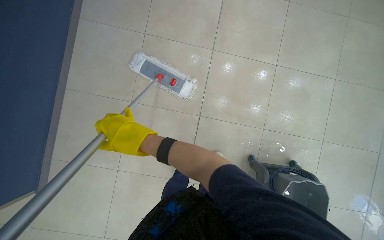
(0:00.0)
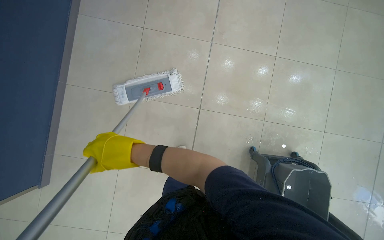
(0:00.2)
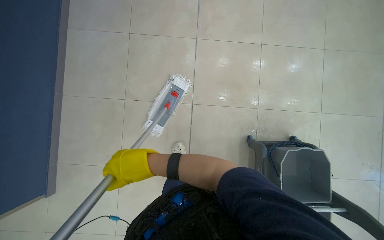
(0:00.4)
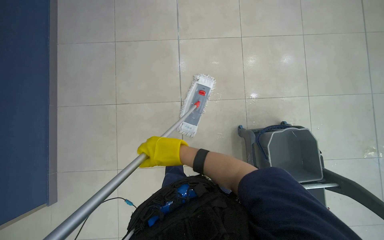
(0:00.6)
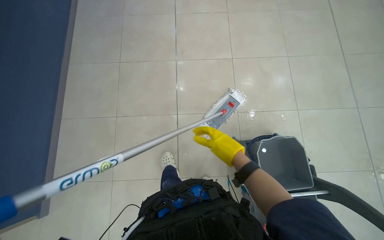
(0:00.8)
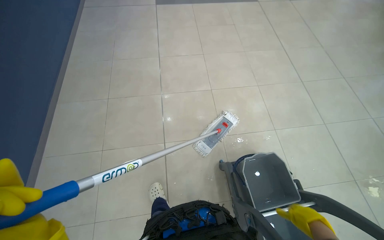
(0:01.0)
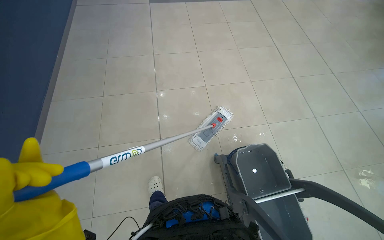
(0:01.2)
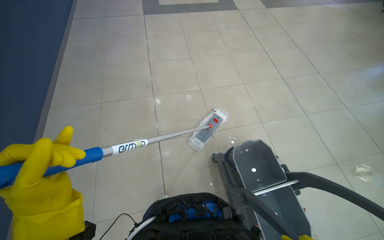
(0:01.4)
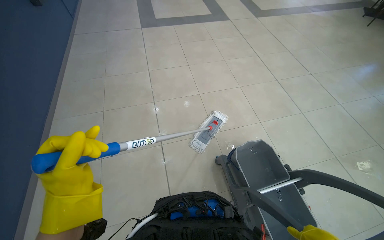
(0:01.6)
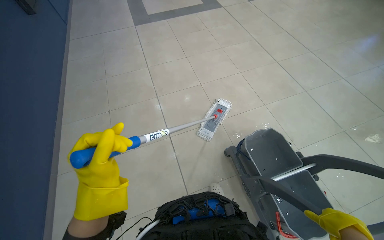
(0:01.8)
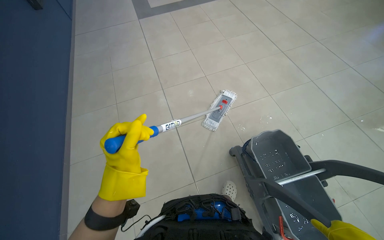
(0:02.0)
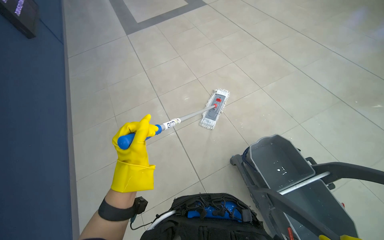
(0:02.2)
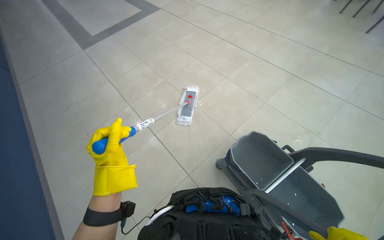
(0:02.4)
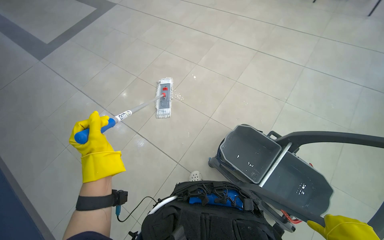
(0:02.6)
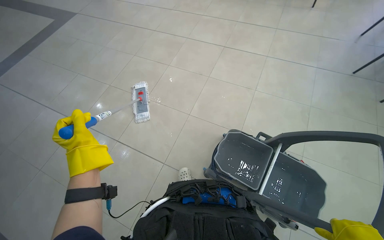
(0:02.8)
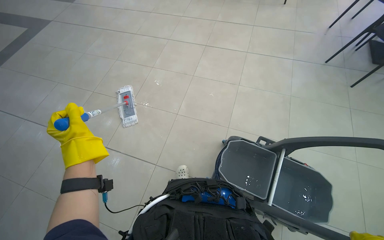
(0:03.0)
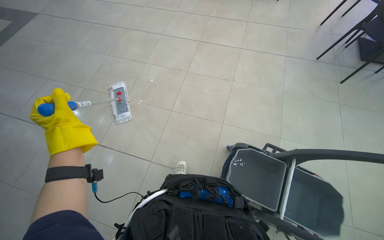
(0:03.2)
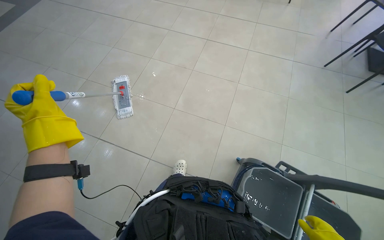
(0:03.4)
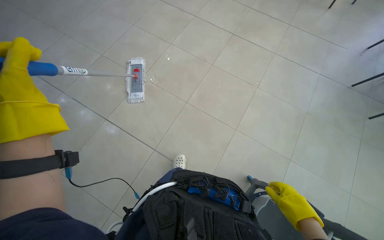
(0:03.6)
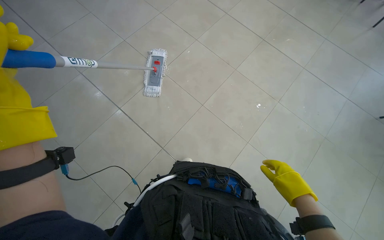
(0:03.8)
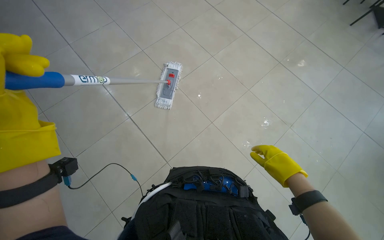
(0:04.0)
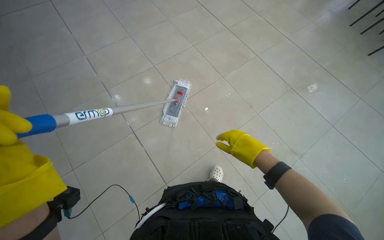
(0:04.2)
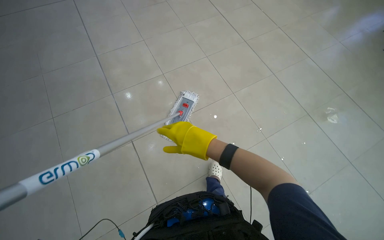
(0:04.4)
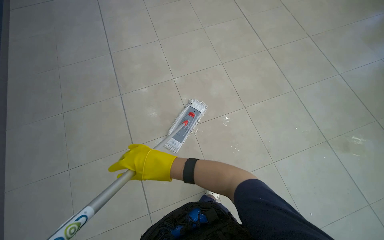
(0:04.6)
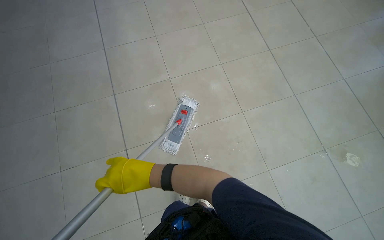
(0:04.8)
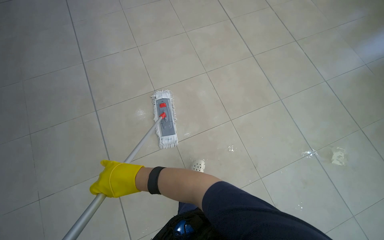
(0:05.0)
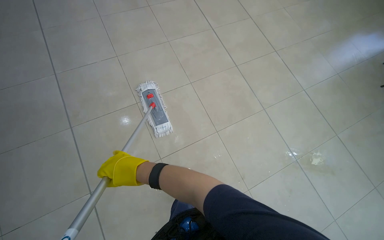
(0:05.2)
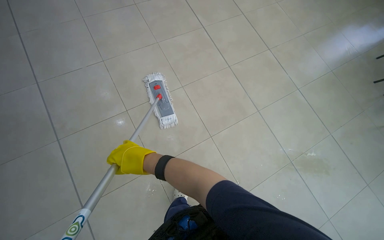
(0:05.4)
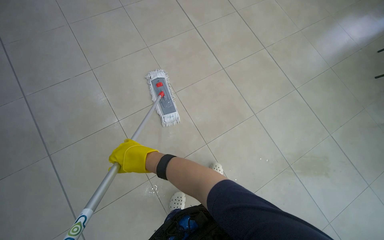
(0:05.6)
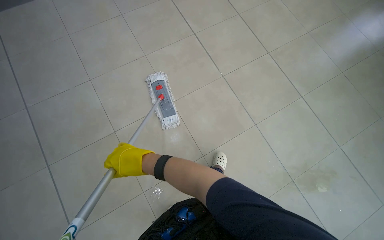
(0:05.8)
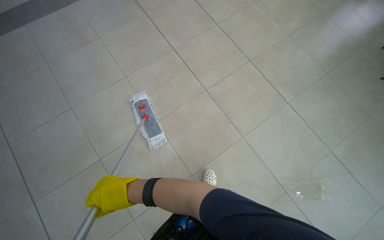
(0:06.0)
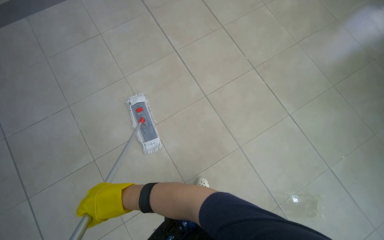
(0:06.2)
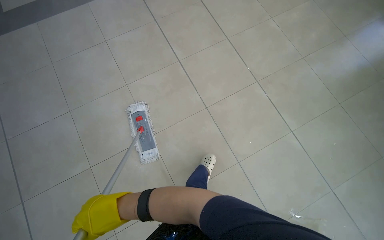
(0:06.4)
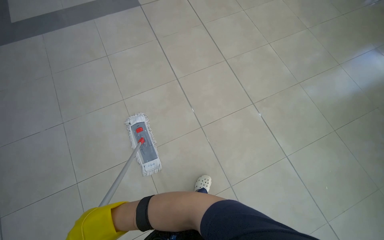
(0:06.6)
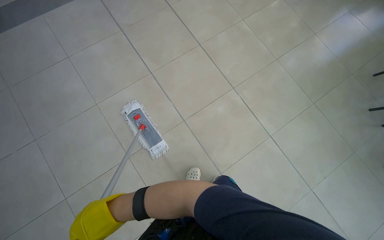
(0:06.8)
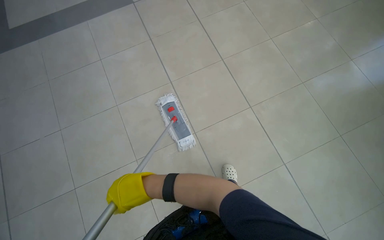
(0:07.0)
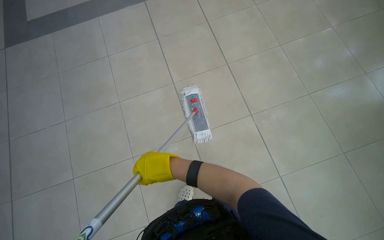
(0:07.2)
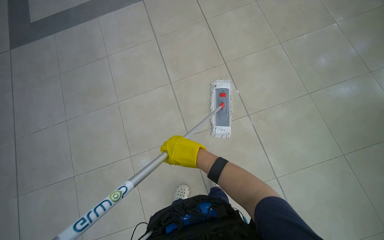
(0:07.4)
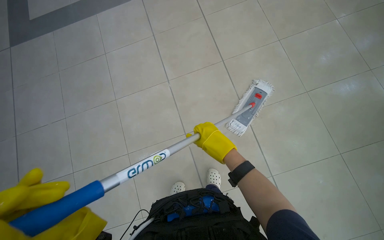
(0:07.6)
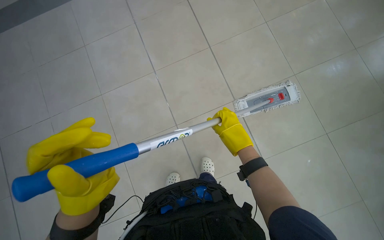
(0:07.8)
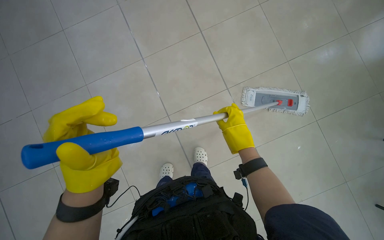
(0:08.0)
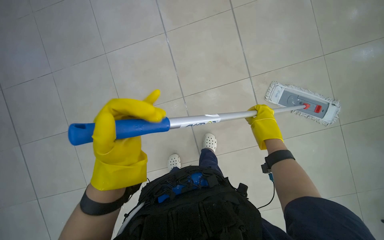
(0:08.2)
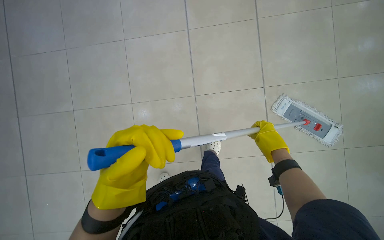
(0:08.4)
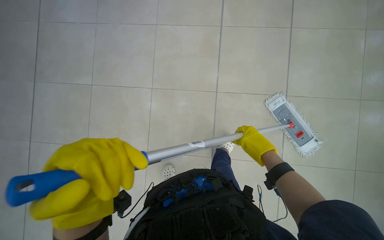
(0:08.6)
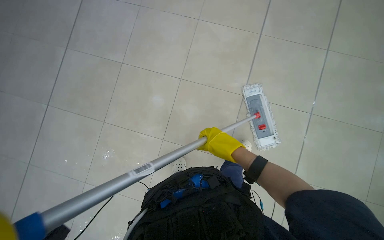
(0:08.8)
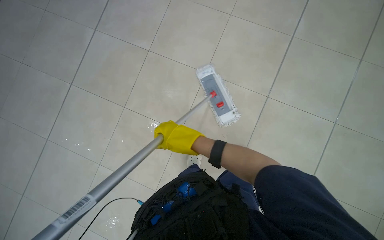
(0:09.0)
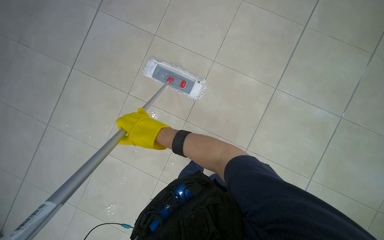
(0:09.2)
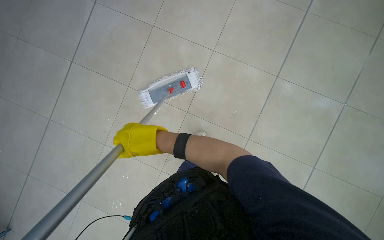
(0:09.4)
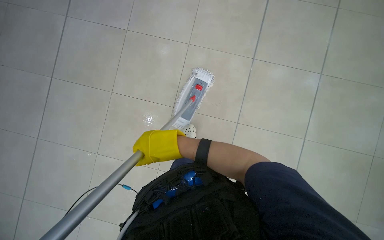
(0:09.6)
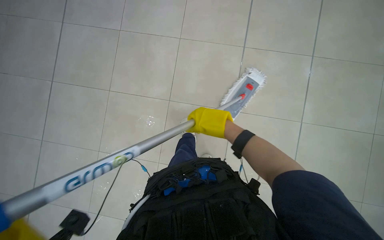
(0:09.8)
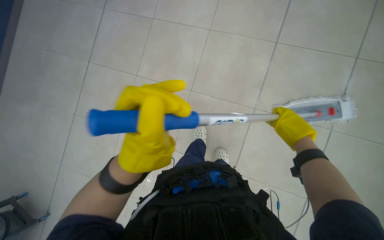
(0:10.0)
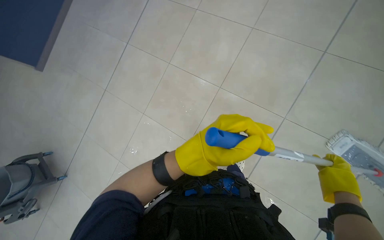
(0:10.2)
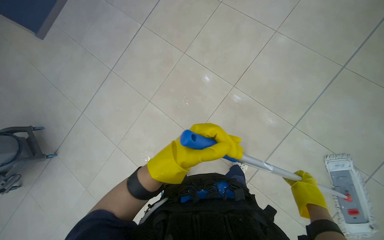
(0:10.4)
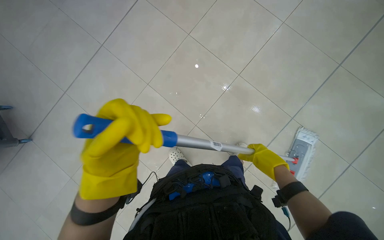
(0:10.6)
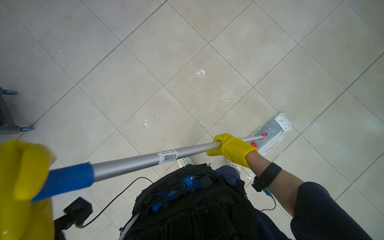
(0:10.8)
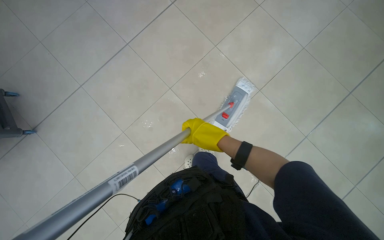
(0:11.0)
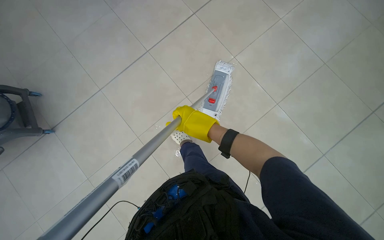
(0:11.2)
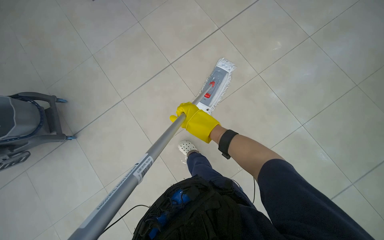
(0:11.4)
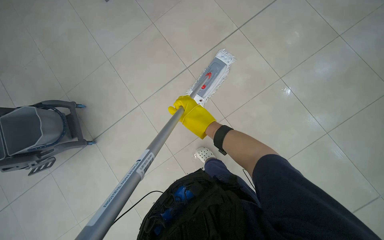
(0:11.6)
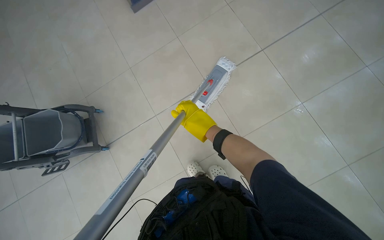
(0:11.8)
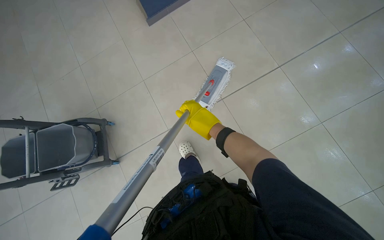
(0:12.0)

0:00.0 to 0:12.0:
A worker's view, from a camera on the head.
Job: mopping floor.
The whole recording: Mopping floor. The worker mops the floor, including inside the elevator, and rinses the mop head in the bucket.
0:00.0 to 0:01.6: The wearer moves roughly 40 cm. The view tilts about 25 degrees upward. The scene rotates counterclockwise by roughly 25 degrees.
0:01.6 to 0:03.0: The head rotates approximately 60 degrees to the right.
0:03.0 to 0:04.4: The camera is carried about 50 cm. The head turns to the left by about 45 degrees.
0:04.4 to 0:06.0: The wearer moves roughly 80 cm.
0:06.0 to 0:07.6: The camera is carried some 50 cm.
0:07.6 to 0:09.0: The wearer looks some 20 degrees further downward. The right hand travels to the right and back again, some 15 cm each way.
0:09.0 to 0:10.4: The wearer looks some 30 degrees further to the left. The view tilts some 15 degrees downward.
0:10.4 to 0:12.0: The wearer moves about 1 m.

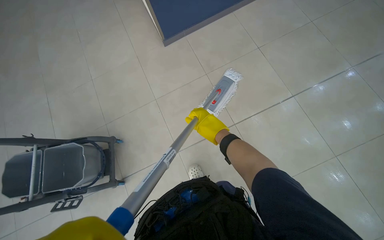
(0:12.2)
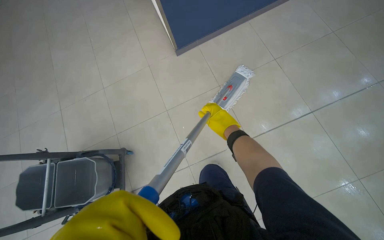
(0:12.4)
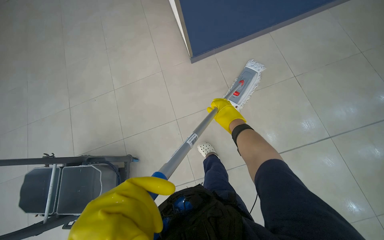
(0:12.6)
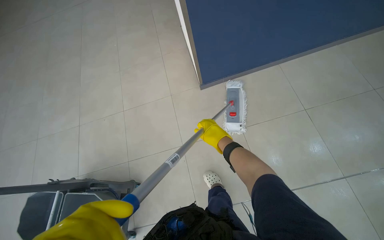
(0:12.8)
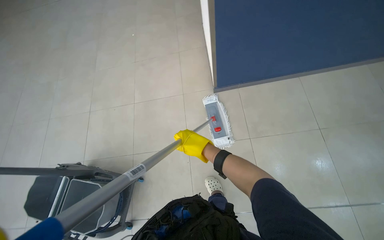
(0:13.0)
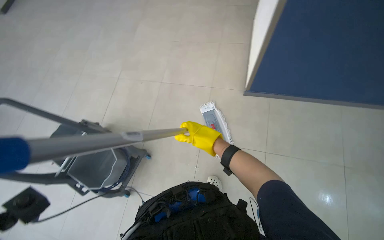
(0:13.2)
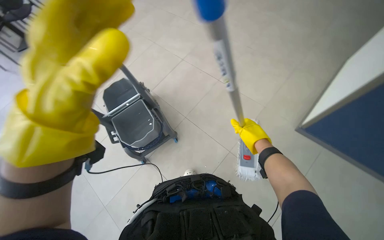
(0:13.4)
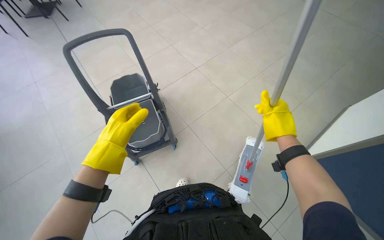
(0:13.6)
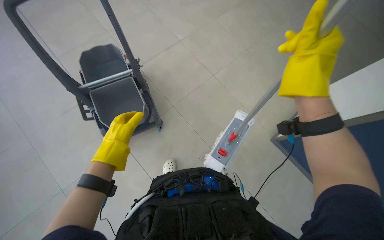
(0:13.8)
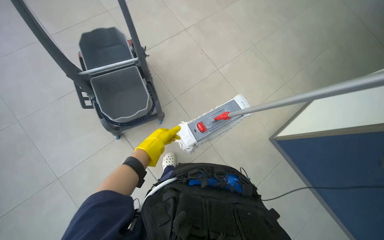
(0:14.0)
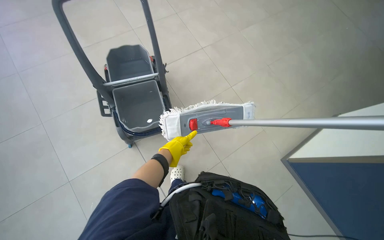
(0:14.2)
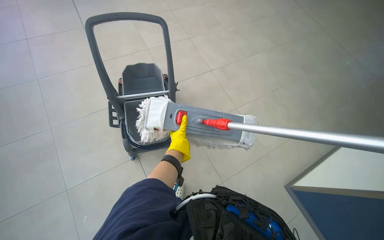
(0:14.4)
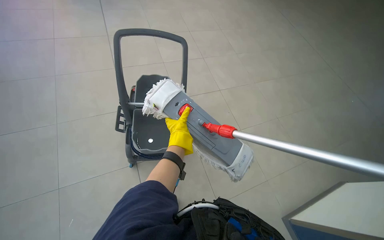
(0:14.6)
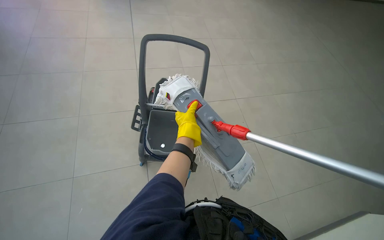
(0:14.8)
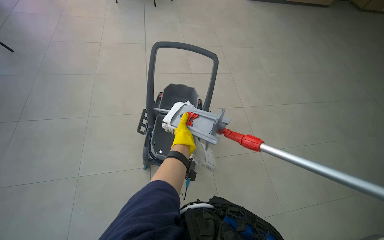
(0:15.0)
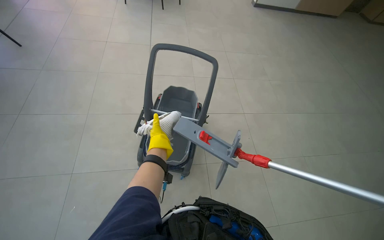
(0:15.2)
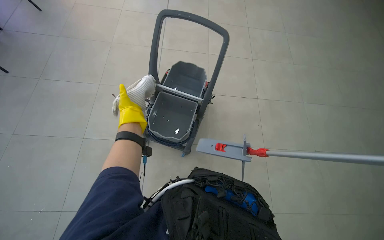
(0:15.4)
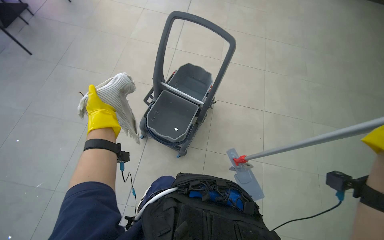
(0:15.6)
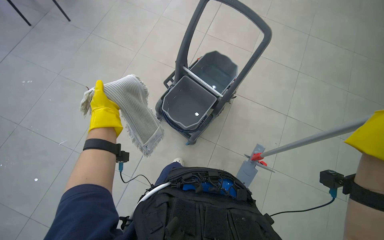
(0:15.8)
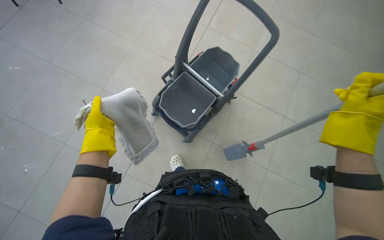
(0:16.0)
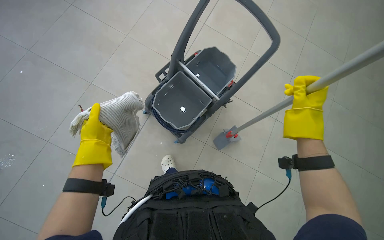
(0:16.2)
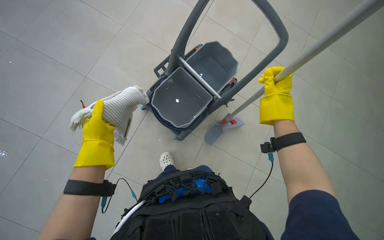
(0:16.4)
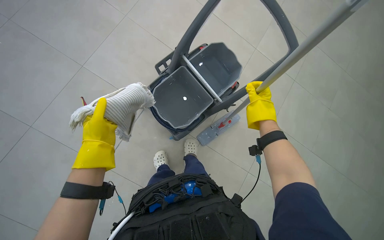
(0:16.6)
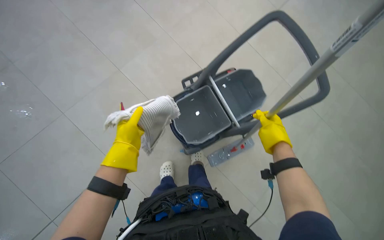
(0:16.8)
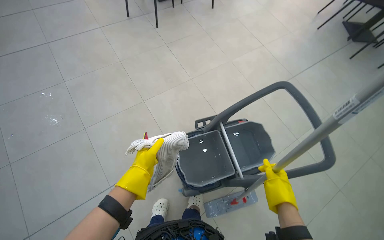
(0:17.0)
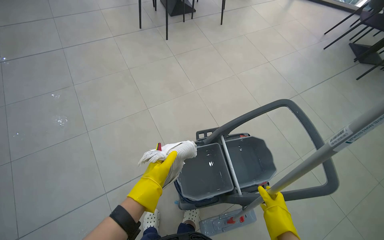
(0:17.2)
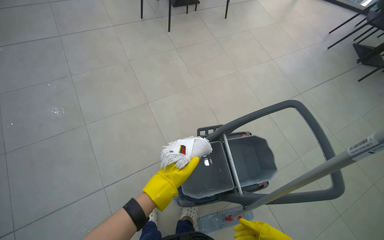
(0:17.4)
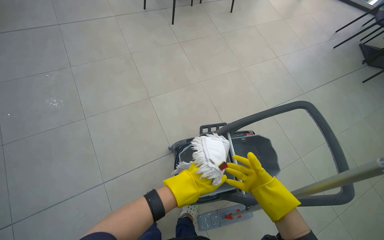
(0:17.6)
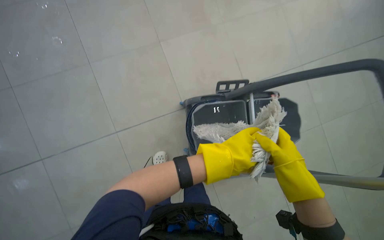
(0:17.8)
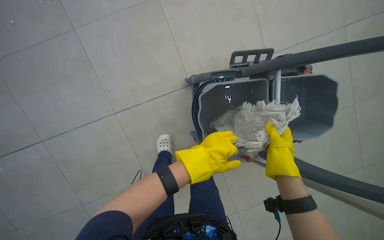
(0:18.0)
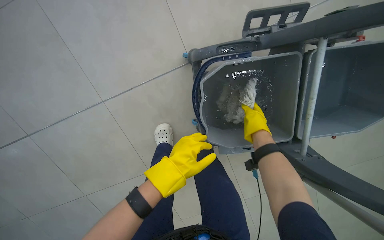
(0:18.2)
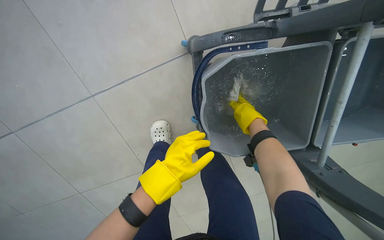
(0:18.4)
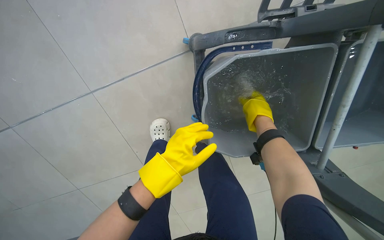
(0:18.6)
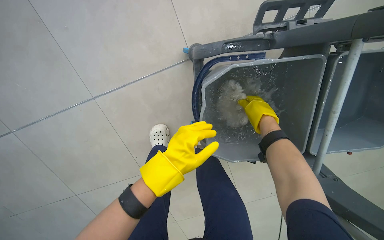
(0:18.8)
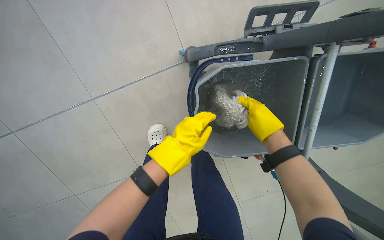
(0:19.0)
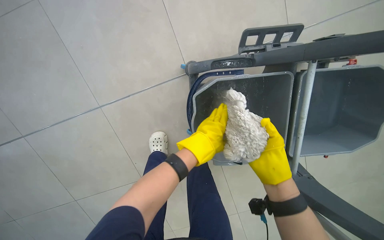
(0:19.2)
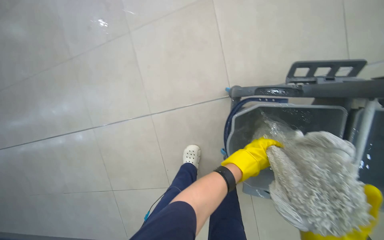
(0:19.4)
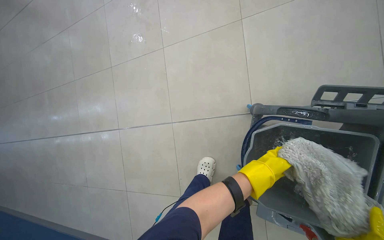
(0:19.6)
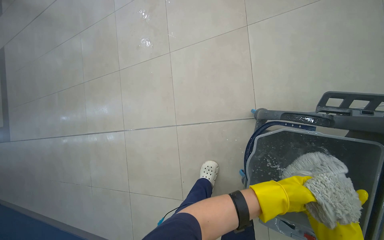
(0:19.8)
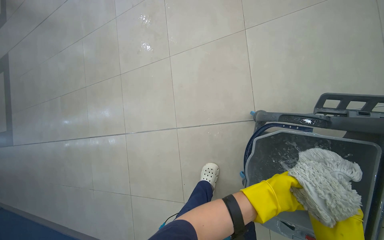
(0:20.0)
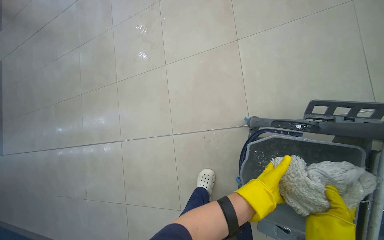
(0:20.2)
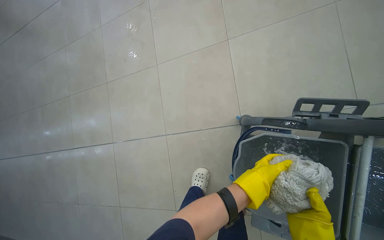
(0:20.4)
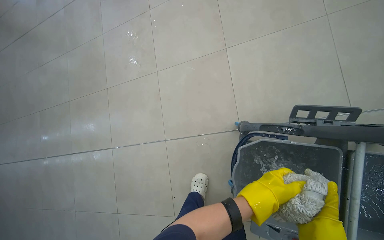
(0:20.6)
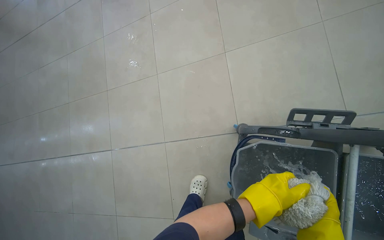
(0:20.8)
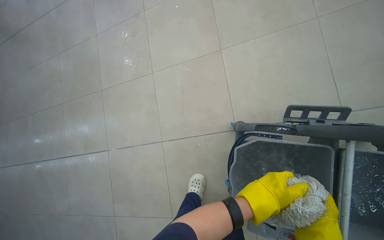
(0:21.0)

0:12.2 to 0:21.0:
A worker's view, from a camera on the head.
Job: mopping floor.
The whole recording: Mopping floor. The worker mops the floor, including inside the elevator, and rinses the mop head in the bucket.
0:12.2 to 0:13.6: The camera is carried approximately 50 cm. The wearer looks approximately 55 degrees further to the left.
0:13.6 to 0:15.2: The view tilts about 10 degrees upward. The left hand heads farther from the camera, covering roughly 20 cm.
0:15.2 to 0:16.6: The view tilts about 25 degrees downward. The scene rotates clockwise by some 35 degrees.
0:16.6 to 0:18.0: Everything in view rotates roughly 35 degrees clockwise.
0:18.0 to 0:19.6: The head turns to the left by approximately 30 degrees. The wearer looks about 15 degrees further upward.
0:19.6 to 0:21.0: The left hand is displaced nearer to the camera by some 25 cm.
